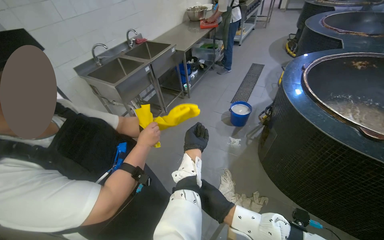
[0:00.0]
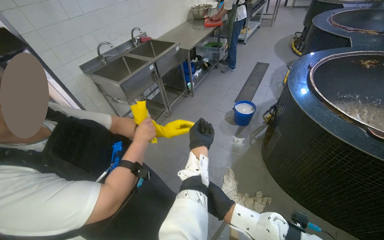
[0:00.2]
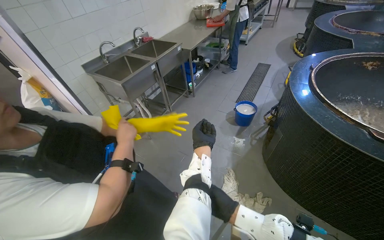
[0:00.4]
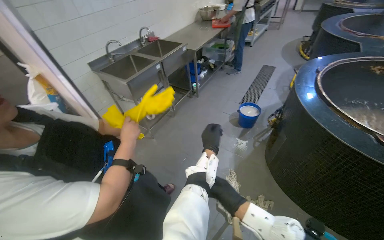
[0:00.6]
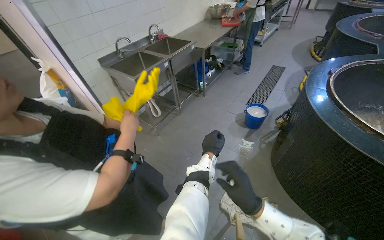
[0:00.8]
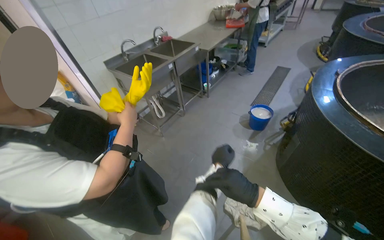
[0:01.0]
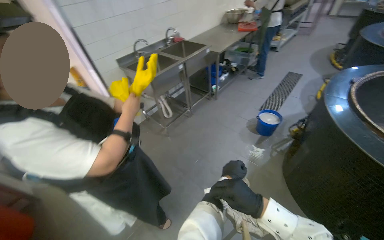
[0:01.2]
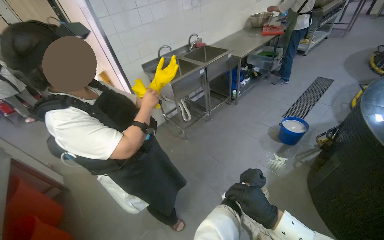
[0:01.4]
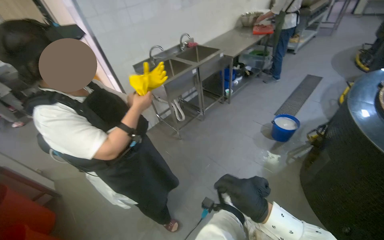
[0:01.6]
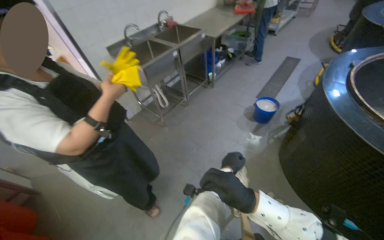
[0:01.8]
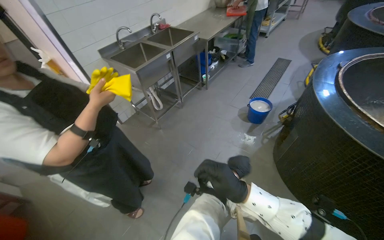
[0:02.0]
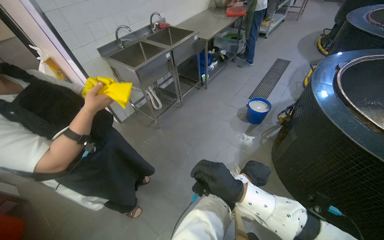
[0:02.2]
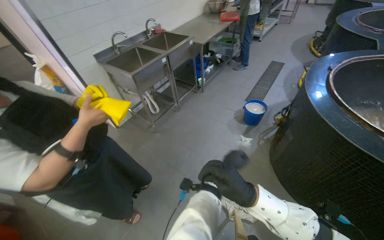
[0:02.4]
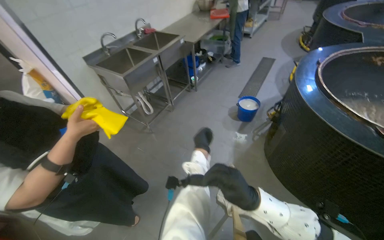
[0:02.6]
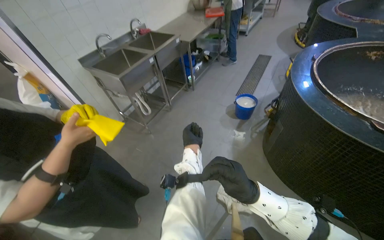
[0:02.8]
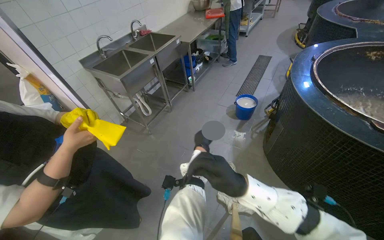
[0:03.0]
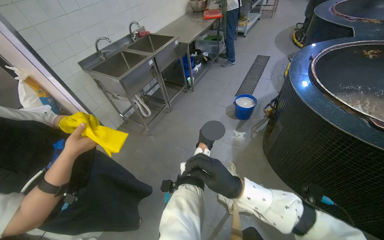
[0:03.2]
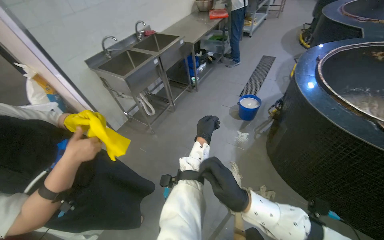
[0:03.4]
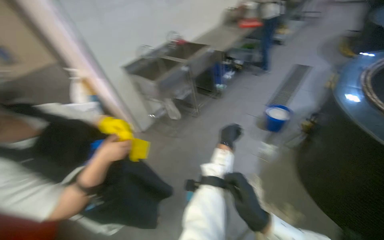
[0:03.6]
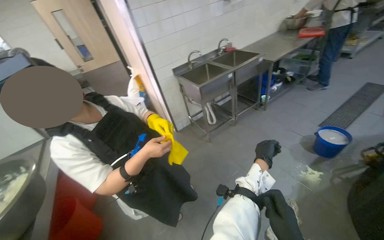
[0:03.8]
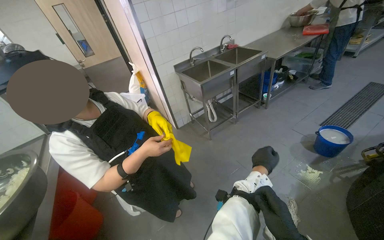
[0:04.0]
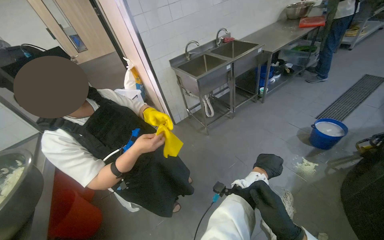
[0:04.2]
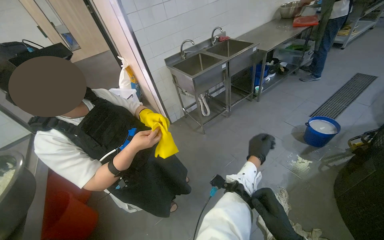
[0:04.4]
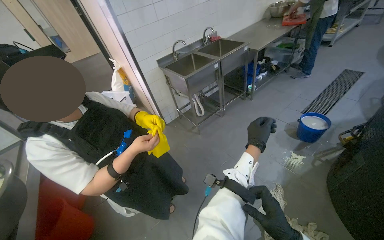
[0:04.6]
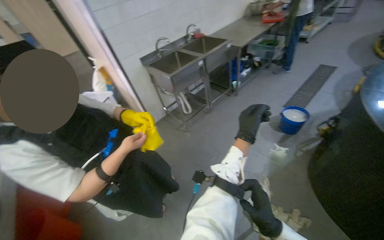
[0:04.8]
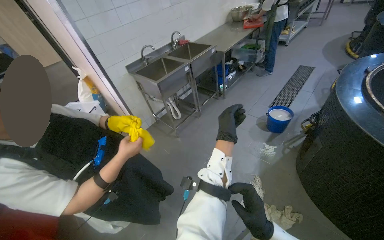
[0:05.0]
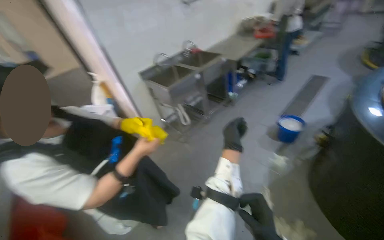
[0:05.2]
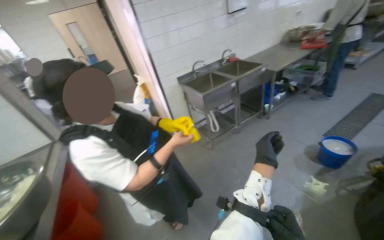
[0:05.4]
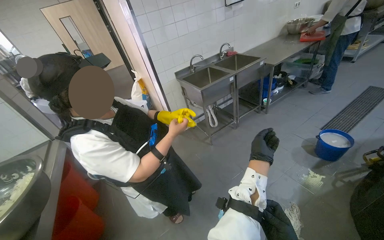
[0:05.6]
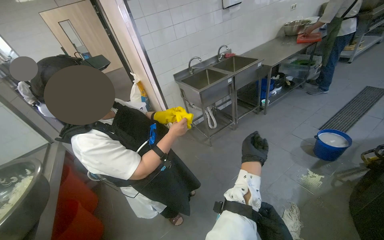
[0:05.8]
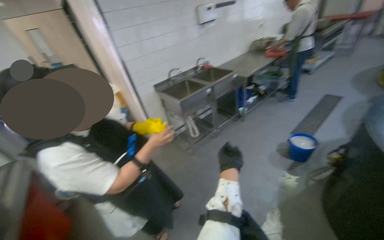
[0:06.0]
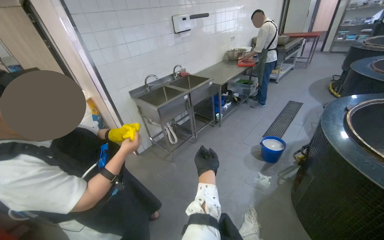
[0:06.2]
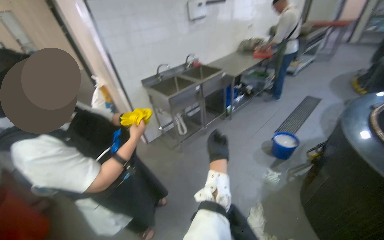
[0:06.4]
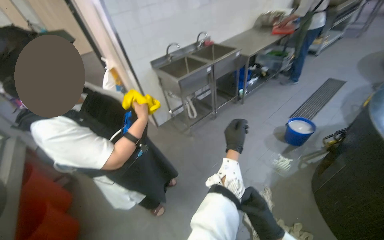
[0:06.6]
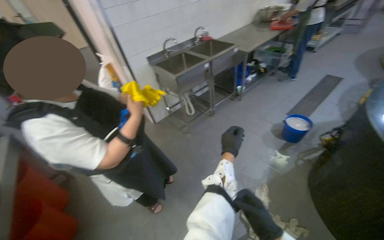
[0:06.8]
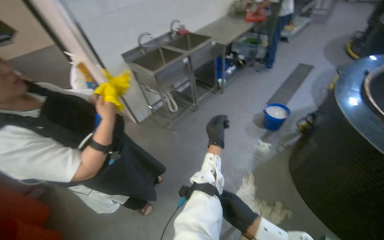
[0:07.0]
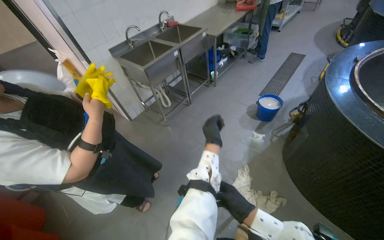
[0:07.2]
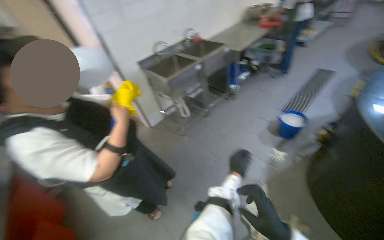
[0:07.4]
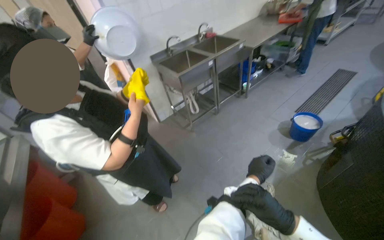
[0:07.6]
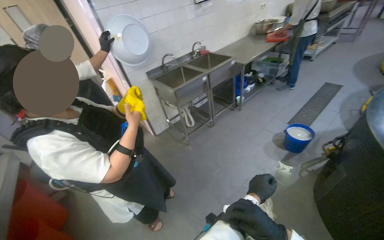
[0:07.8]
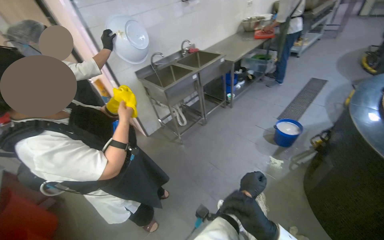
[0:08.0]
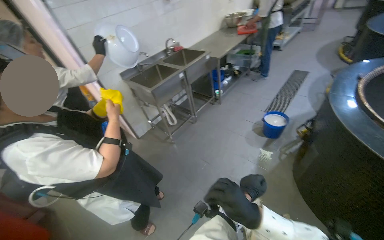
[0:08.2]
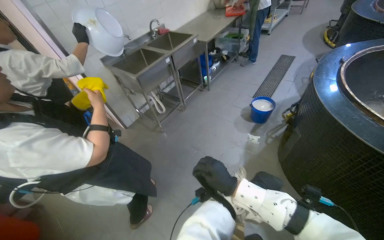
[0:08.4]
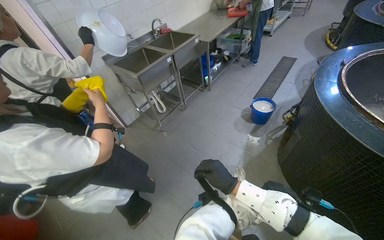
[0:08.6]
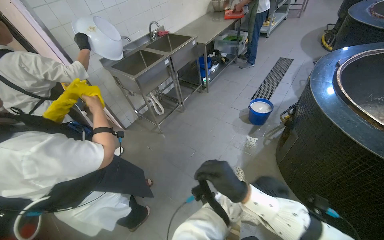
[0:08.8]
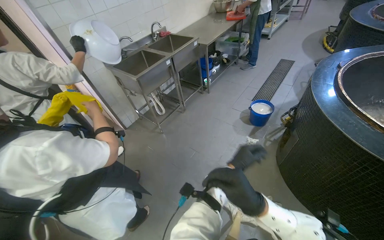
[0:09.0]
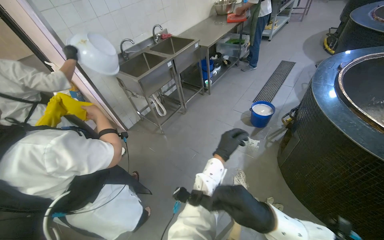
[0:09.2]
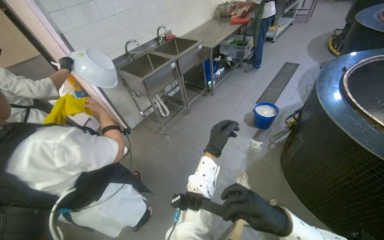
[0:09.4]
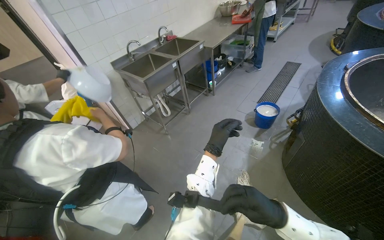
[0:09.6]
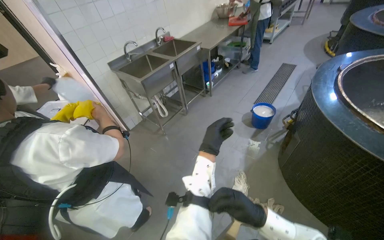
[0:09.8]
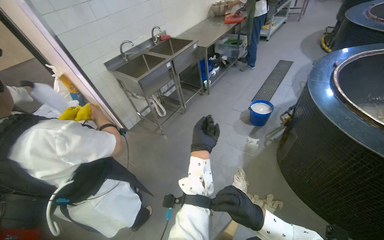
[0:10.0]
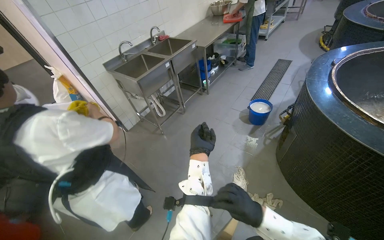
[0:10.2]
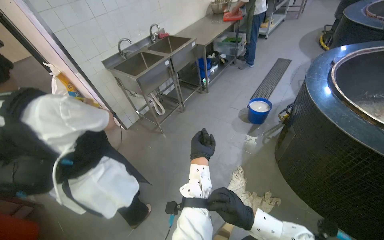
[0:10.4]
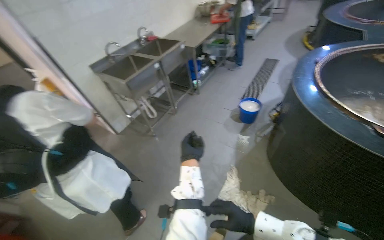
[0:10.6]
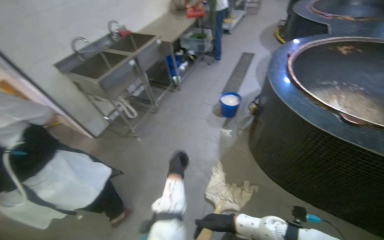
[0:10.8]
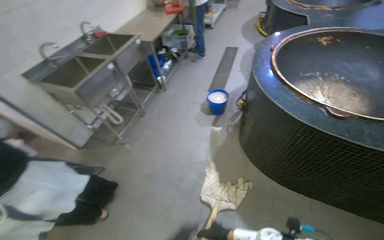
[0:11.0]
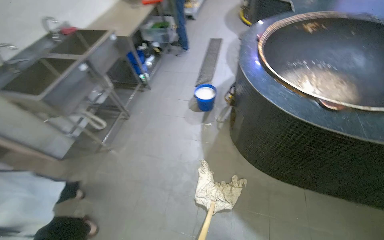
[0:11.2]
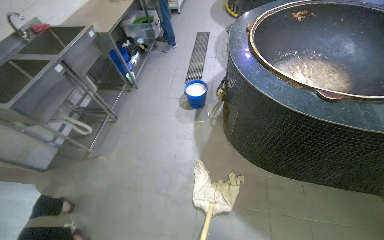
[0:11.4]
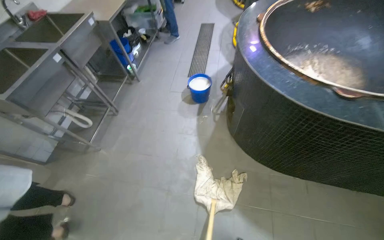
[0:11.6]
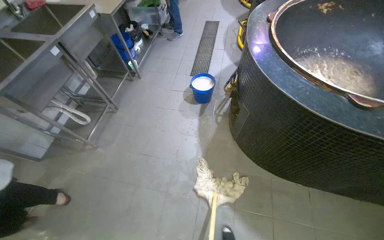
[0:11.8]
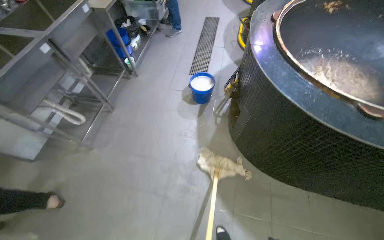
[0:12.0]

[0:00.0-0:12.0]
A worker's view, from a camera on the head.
Job: mopping floor.
The whole recording: Mopping kitchen floor. The worker mops the kitchen floor with a mop and bucket.
0:03.0 to 0:04.4: The head rotates about 25 degrees to the left.
0:10.4 to 0:12.0: The camera travels roughly 50 cm. The wearer looks some 25 degrees further to the right.

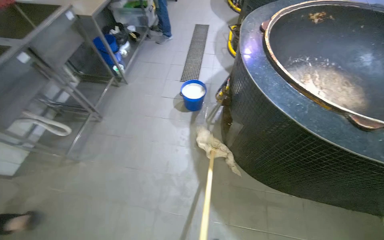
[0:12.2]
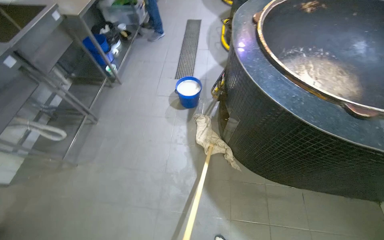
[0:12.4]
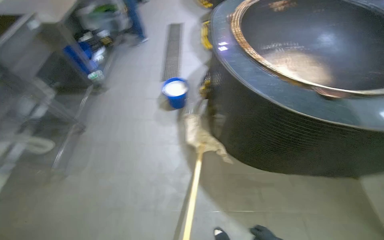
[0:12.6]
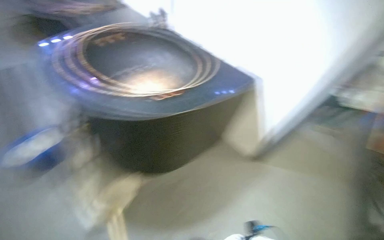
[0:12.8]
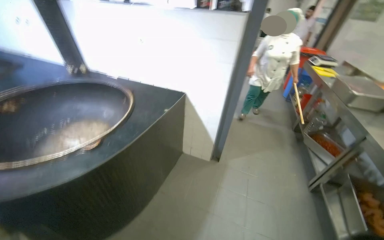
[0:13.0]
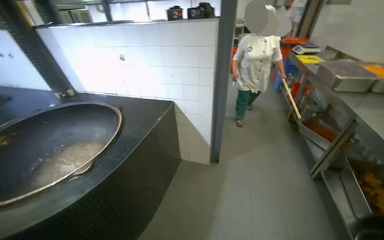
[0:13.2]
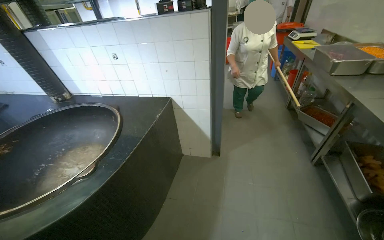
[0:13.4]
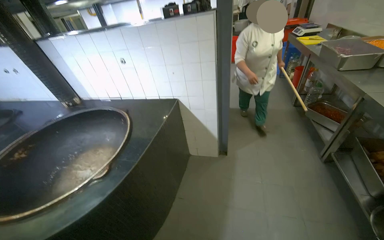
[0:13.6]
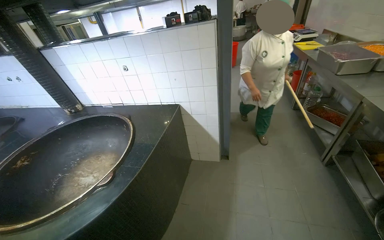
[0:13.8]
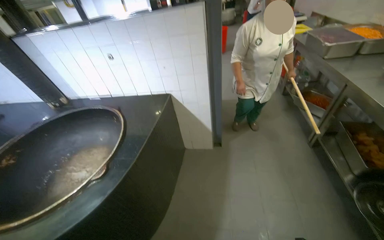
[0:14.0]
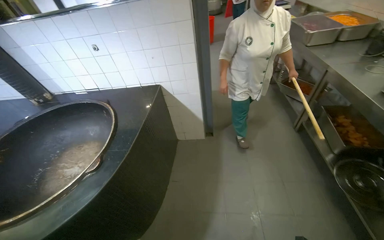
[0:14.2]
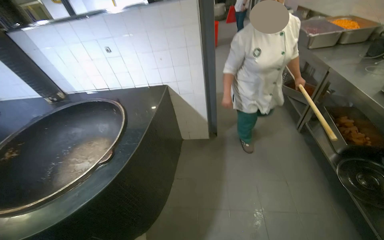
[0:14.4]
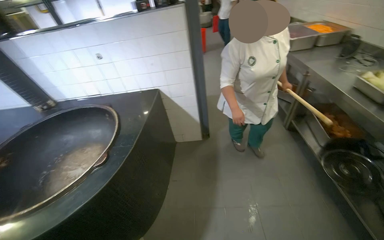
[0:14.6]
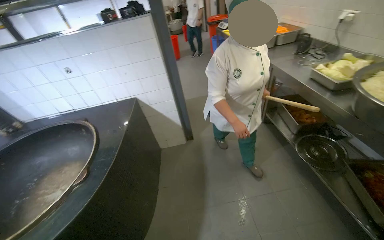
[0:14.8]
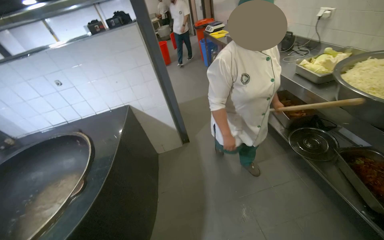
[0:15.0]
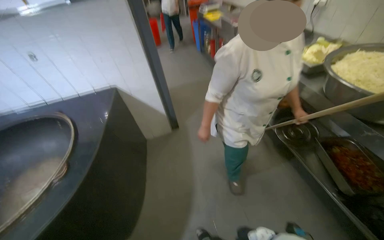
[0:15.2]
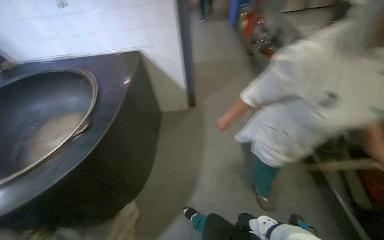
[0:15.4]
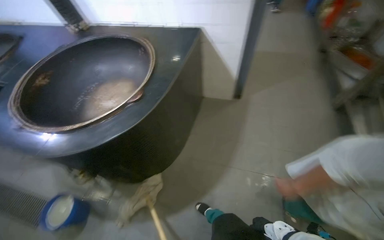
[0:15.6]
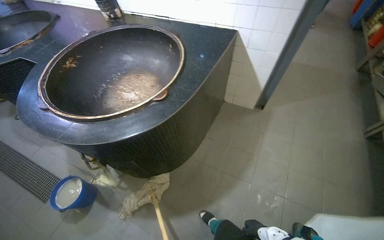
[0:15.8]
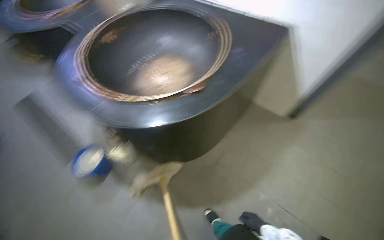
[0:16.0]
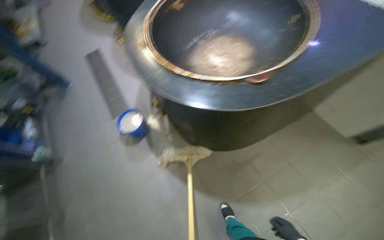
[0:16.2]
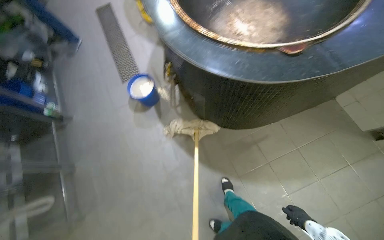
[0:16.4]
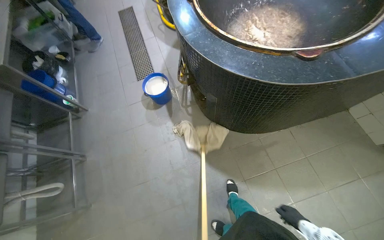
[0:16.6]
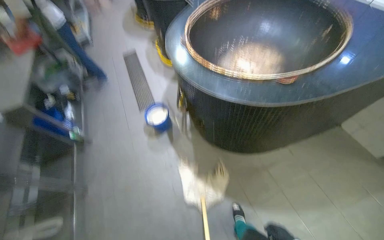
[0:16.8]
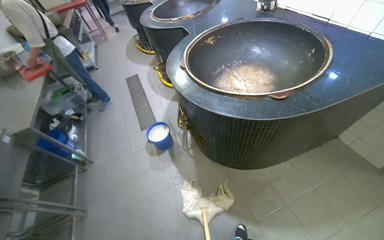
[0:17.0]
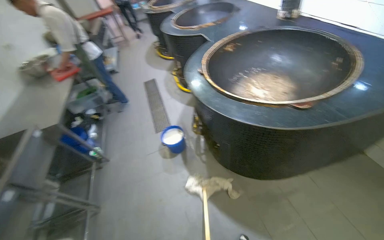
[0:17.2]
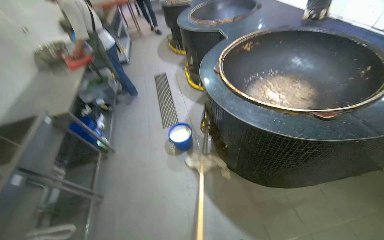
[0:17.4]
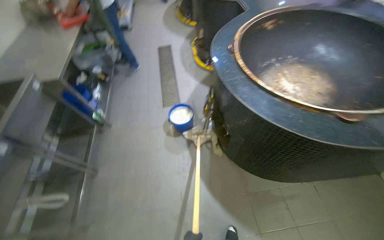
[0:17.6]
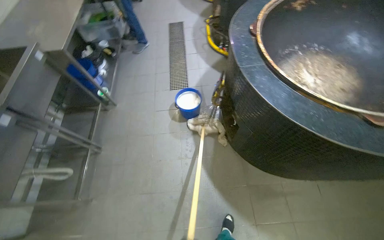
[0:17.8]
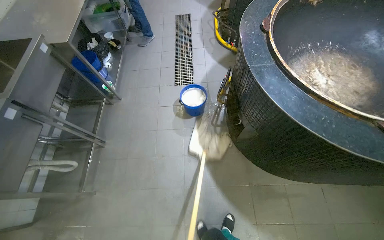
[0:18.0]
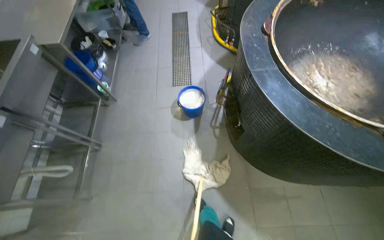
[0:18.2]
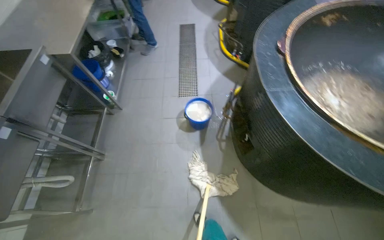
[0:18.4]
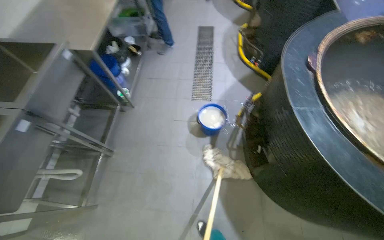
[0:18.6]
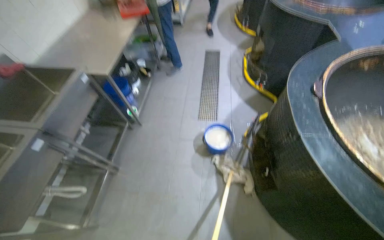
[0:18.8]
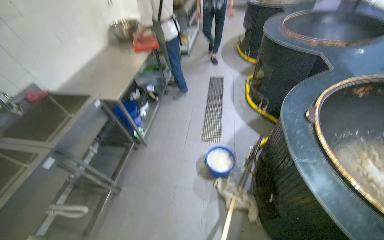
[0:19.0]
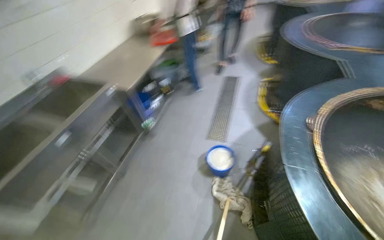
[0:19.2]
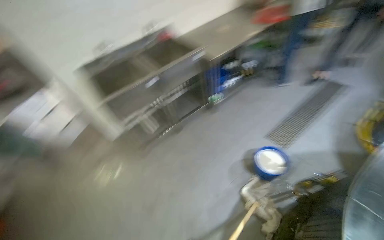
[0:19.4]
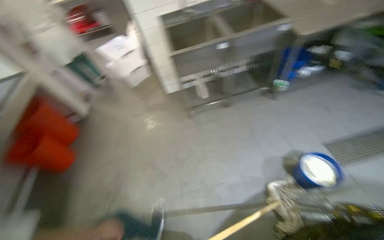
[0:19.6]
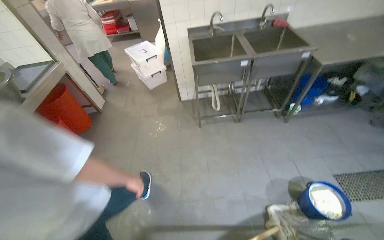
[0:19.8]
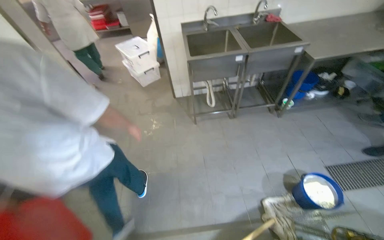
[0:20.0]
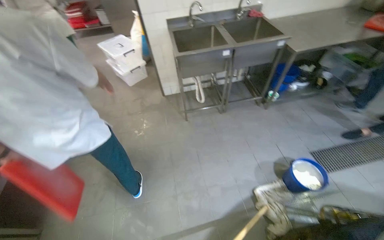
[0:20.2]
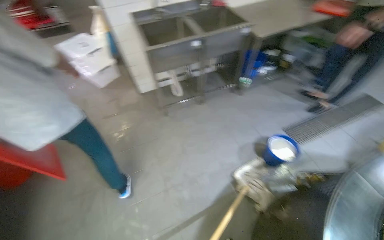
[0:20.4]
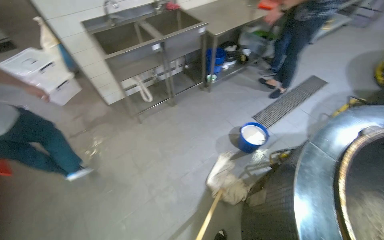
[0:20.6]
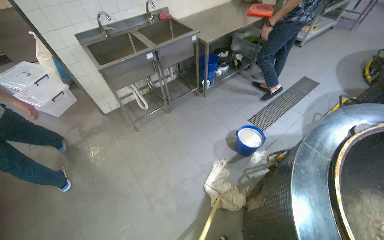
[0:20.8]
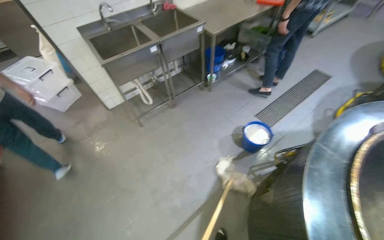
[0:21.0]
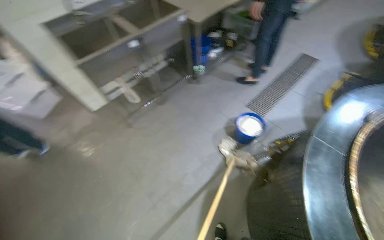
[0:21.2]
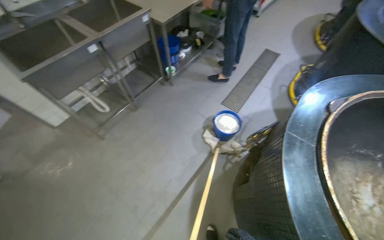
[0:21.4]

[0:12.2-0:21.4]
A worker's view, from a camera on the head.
Job: mopping floor.
The whole recording: Mopping kitchen floor. The worker mops the kitchen floor with a mop and bucket.
0:13.8 to 0:15.2: The wearer's head swings some 25 degrees to the right.
0:15.2 to 0:16.8: The head turns to the left by approximately 80 degrees. The wearer looks roughly 20 degrees further downward.
0:18.4 to 0:19.8: The wearer looks about 85 degrees further to the left.
0:19.8 to 0:21.4: The head rotates approximately 50 degrees to the right.
